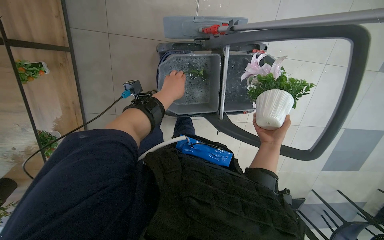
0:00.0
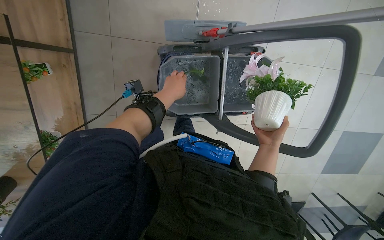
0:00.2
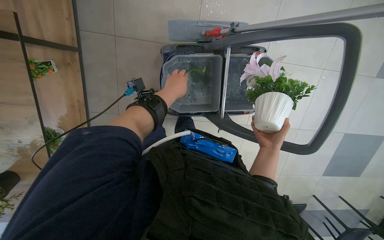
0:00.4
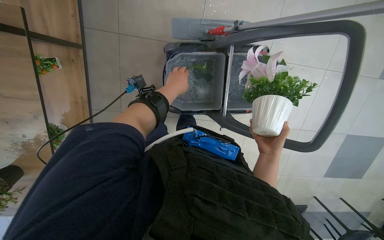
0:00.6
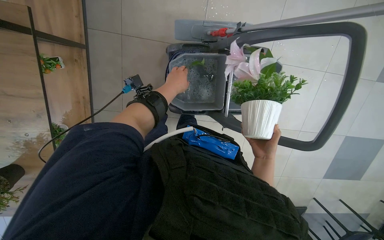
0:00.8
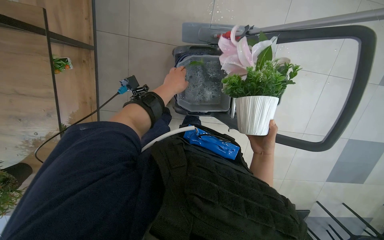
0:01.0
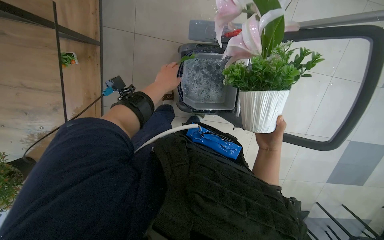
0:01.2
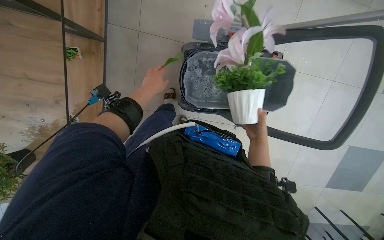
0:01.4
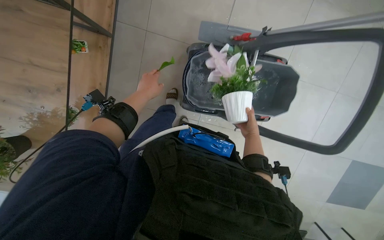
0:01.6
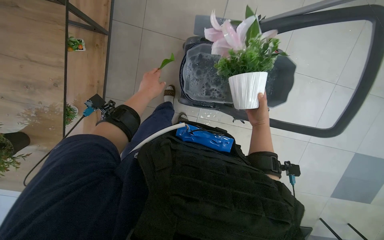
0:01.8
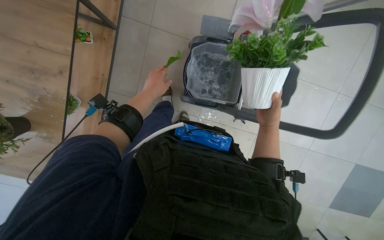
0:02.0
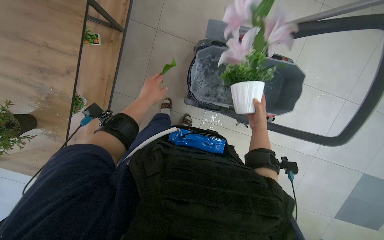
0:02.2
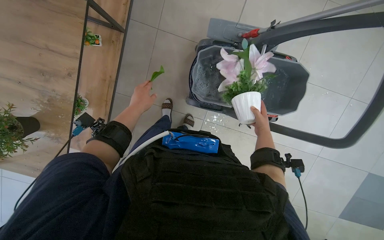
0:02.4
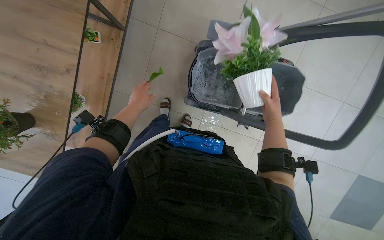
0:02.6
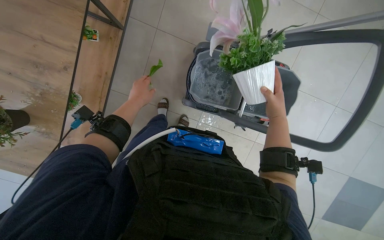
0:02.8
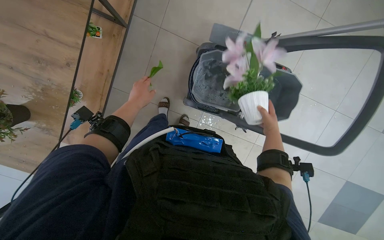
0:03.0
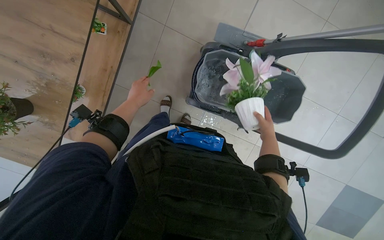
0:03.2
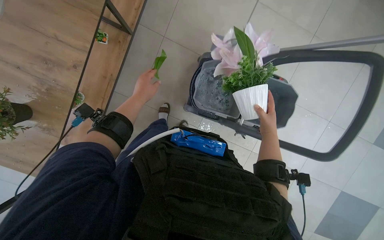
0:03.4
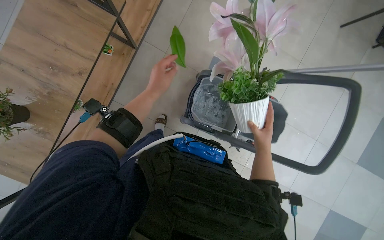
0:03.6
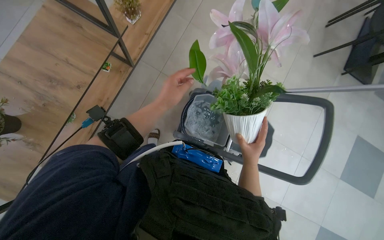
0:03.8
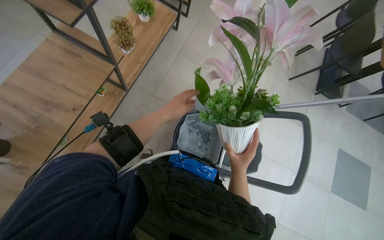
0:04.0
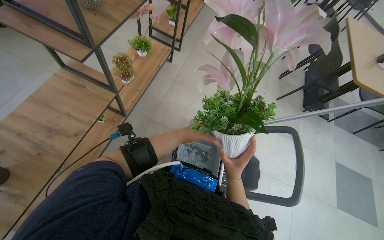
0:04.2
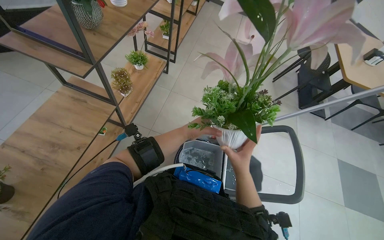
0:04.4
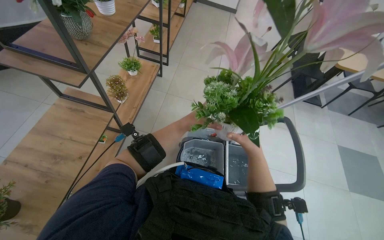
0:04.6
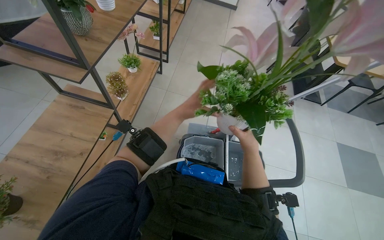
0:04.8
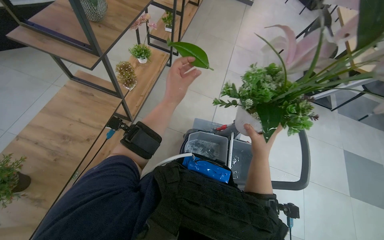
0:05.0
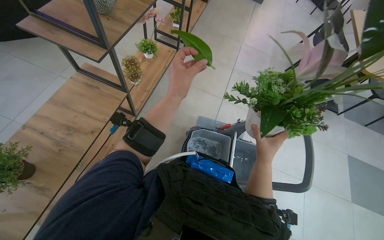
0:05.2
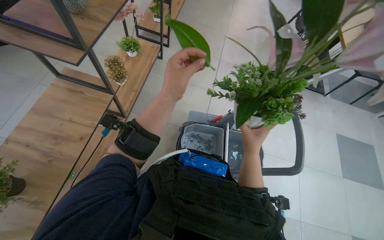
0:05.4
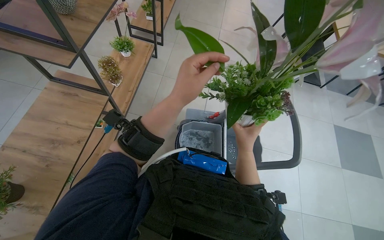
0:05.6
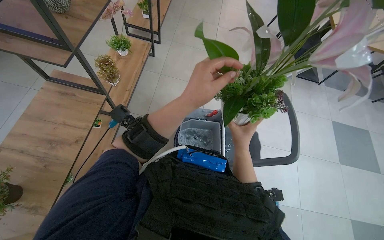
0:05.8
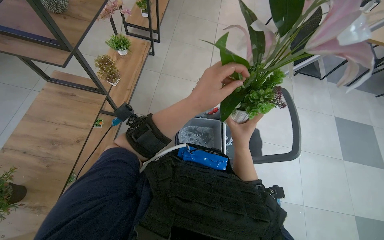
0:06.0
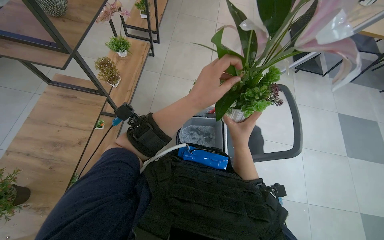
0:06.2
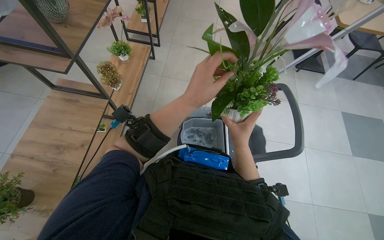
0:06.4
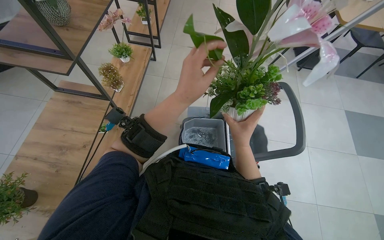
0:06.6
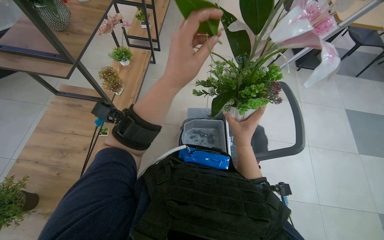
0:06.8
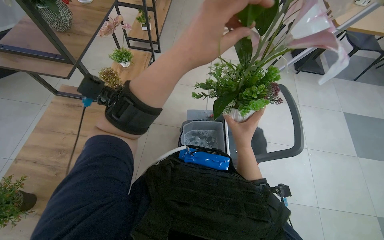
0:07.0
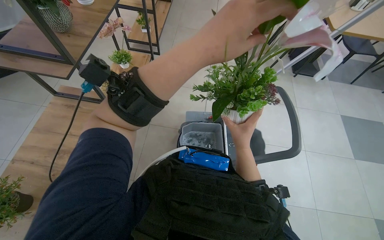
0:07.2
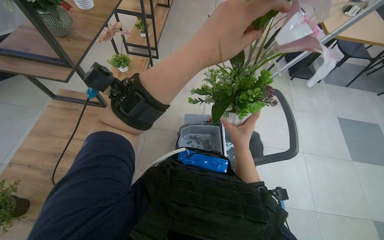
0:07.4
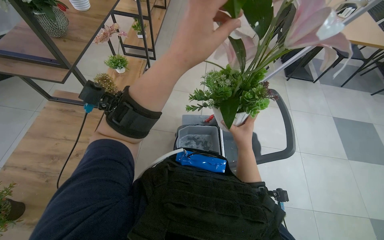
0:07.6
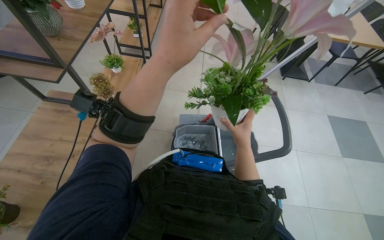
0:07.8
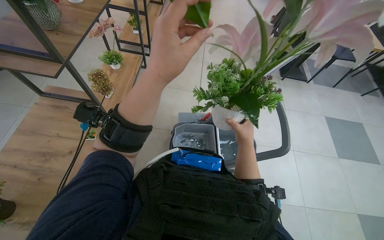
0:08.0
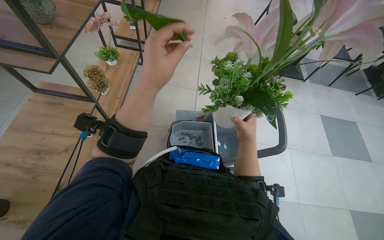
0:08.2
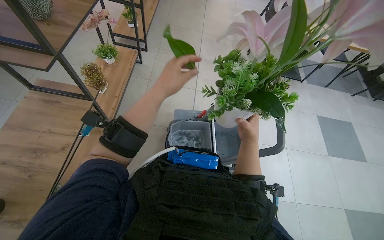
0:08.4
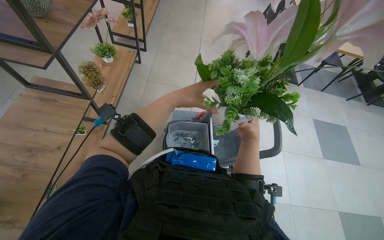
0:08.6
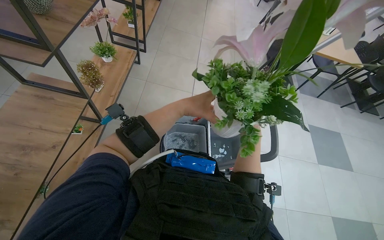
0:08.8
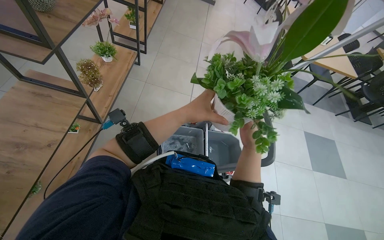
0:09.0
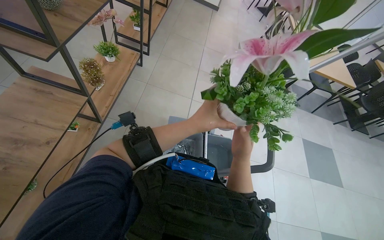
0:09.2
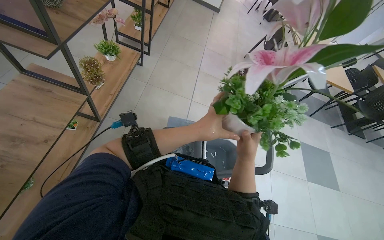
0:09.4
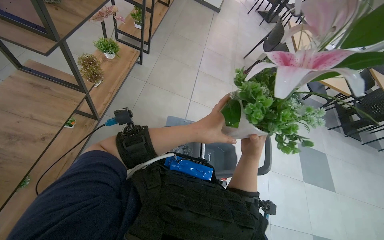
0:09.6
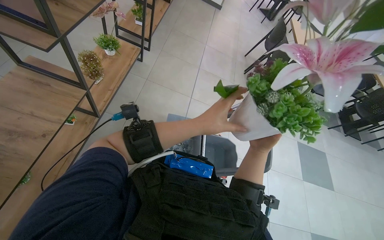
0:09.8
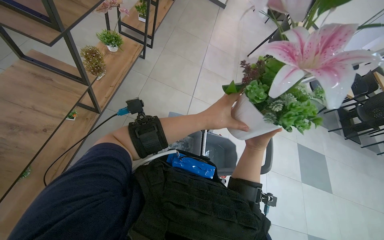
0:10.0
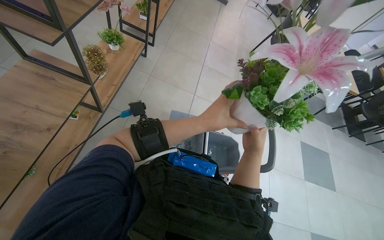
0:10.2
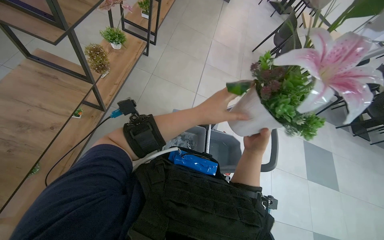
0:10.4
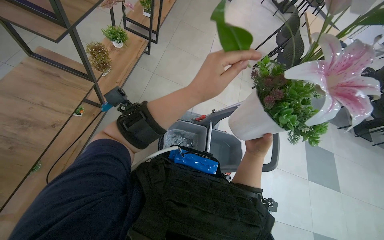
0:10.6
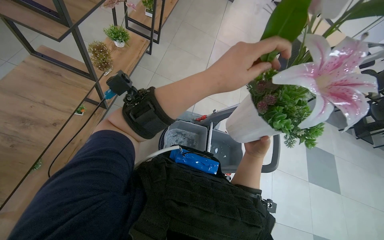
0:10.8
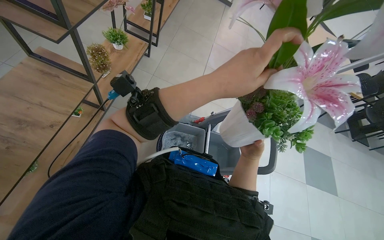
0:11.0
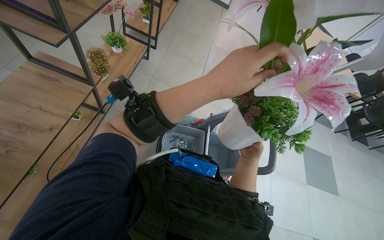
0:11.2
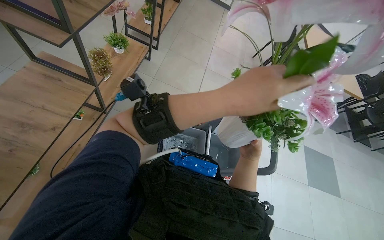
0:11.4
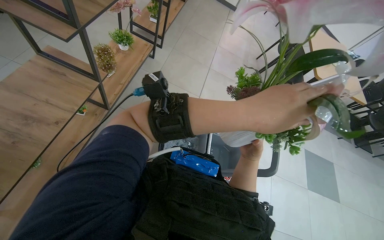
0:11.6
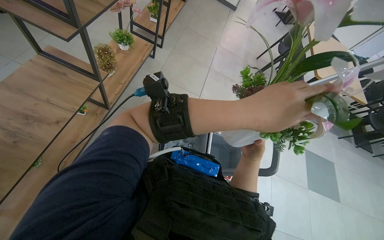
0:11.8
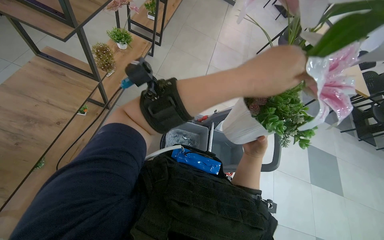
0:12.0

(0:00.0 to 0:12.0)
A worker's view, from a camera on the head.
Job: wiping surfaces.
The whole recording: Washing potted plants. The worker picks up decorative plants and flowers from a shelf, washes them in a cleaning cart, and places them back on the shelf.
0:00.0 - 0:01.6: The left hand is displaced to the left by some 20 cm.
0:01.6 - 0:03.0: The right hand swings nearer and farther, roughly 20 cm each way, with 3 reversals.
0:03.0 - 0:04.4: The camera pitches upward, by roughly 35 degrees.
0:04.4 - 0:06.0: The left hand is displaced nearer to the camera by some 15 cm.
0:06.0 - 0:07.6: The left hand shifts some 15 cm nearer to the camera.
0:07.6 - 0:09.0: The left hand shifts some 15 cm farther from the camera.
0:09.0 - 0:10.4: The hands make small movements and keep their place.
0:10.4 - 0:12.0: The left hand is displaced nearer to the camera by roughly 15 cm.

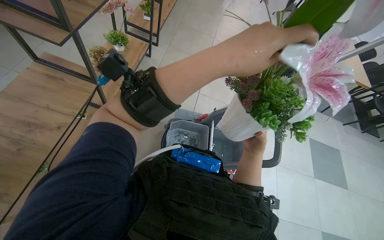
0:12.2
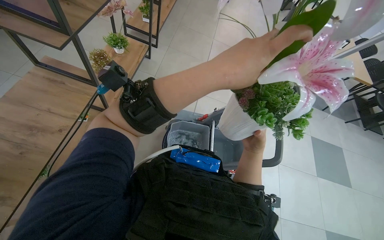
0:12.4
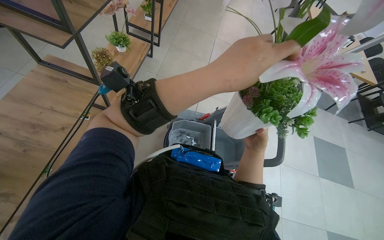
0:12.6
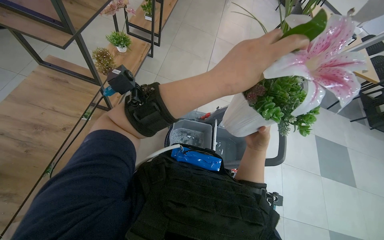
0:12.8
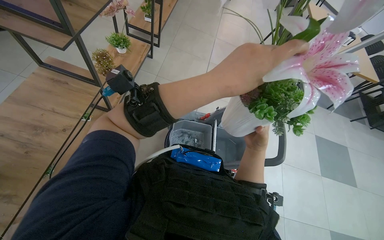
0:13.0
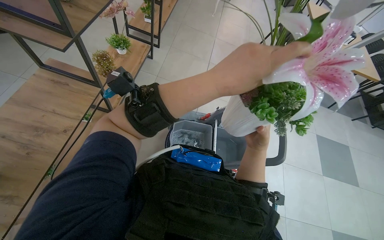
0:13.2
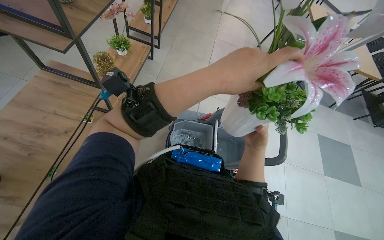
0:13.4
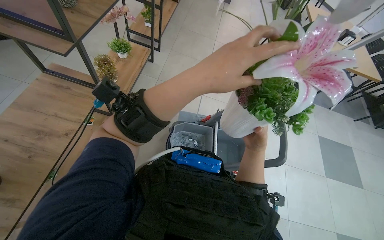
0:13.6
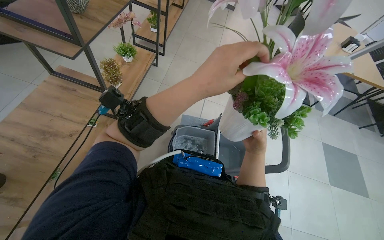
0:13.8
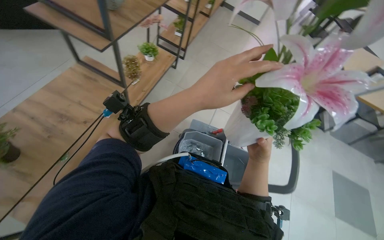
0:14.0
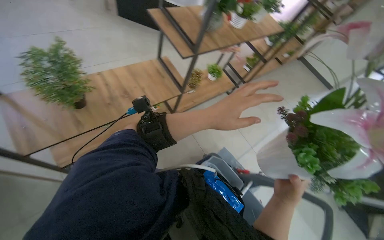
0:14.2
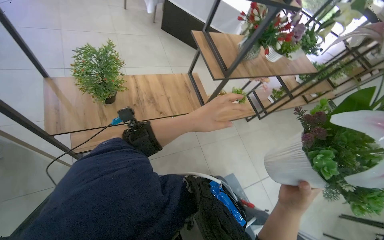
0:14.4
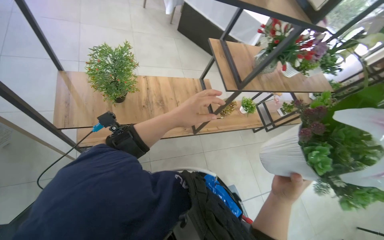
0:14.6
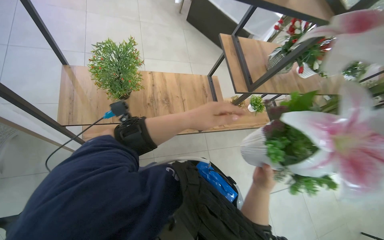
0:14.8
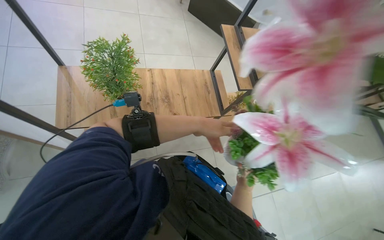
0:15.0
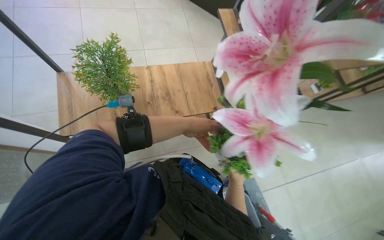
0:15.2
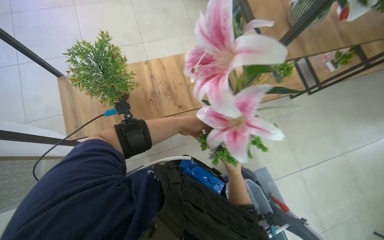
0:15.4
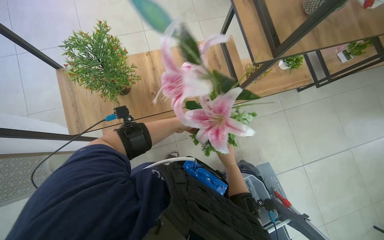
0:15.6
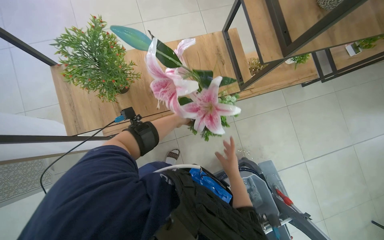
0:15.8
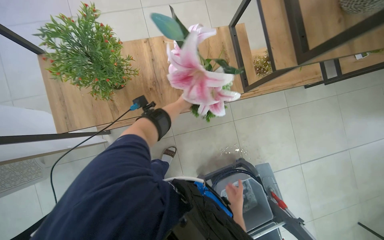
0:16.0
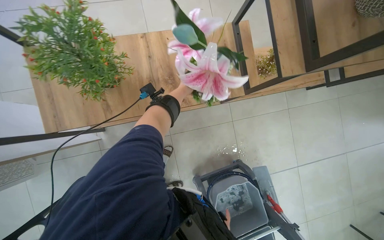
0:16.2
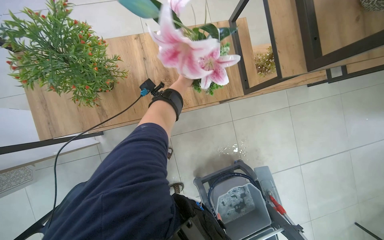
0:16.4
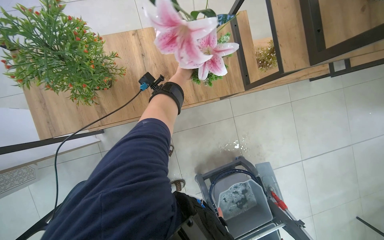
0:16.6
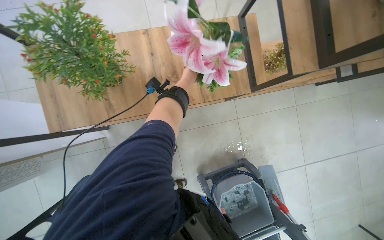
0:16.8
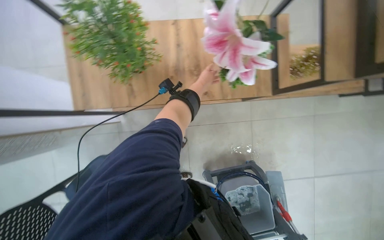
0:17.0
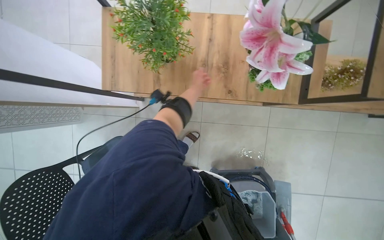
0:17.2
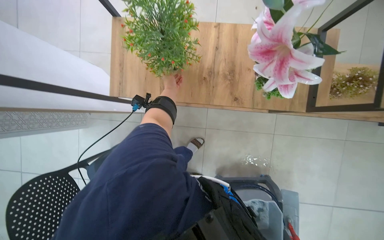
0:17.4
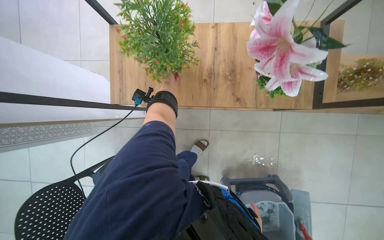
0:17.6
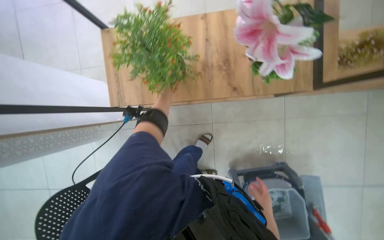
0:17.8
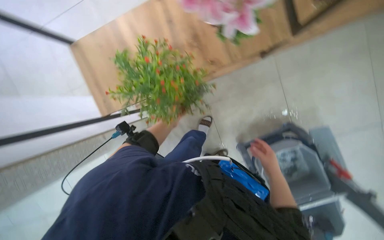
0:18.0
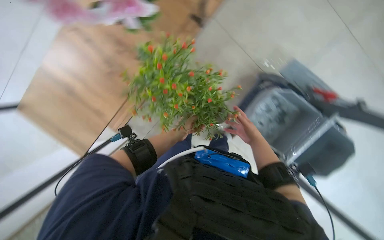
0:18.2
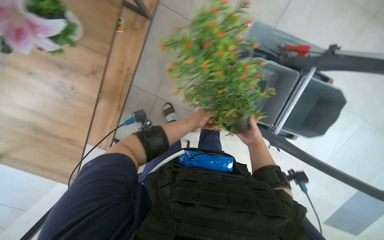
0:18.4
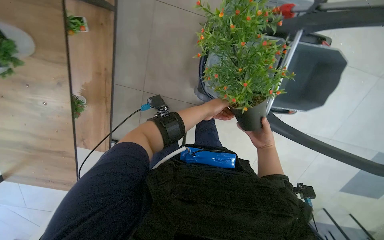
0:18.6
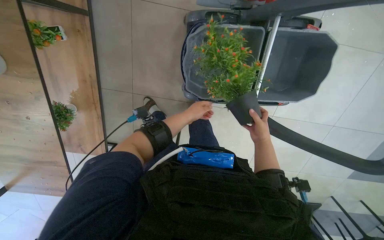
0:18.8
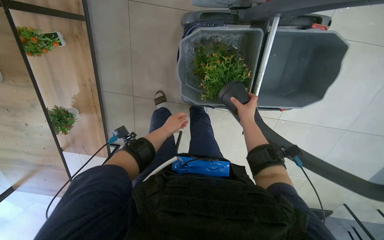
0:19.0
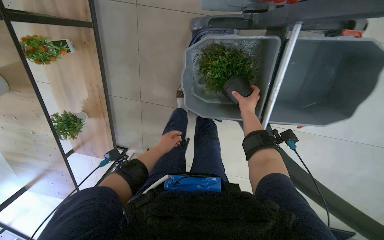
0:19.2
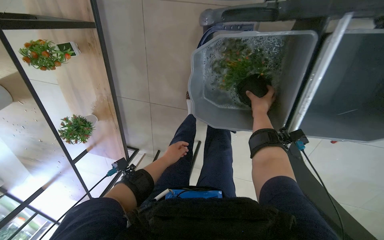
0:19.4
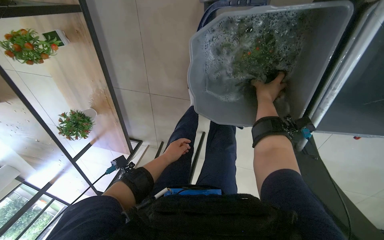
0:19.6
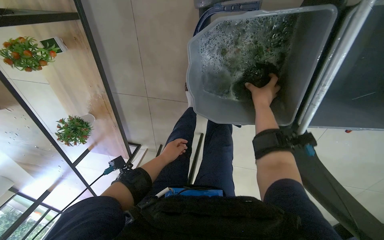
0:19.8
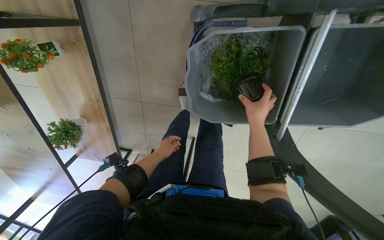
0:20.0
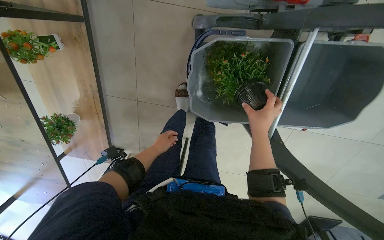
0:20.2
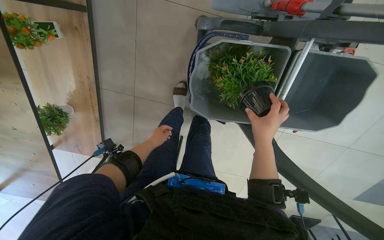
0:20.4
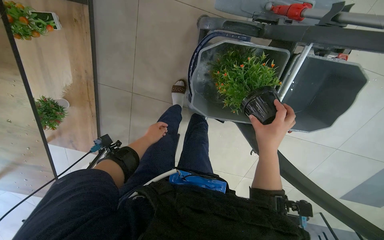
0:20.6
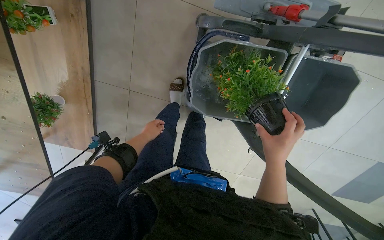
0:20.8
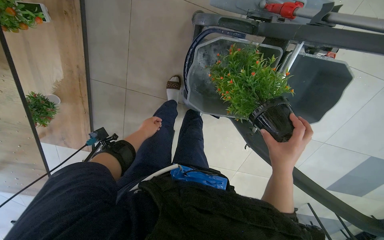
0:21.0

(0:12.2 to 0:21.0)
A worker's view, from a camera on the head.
Job: wiping surfaces.
The whole recording: Washing potted plants. The worker picks up decorative plants and flowers from a shelf, washes them in a cleaning cart, and places them back on the shelf.
0:12.2 - 0:13.6: The hands work in one place, with small movements.
0:13.6 - 0:15.2: The head rotates about 60 degrees to the left.
0:15.2 - 0:16.6: The view tilts approximately 20 degrees downward.
0:16.6 - 0:18.0: The camera sweeps to the left, by approximately 15 degrees.
0:18.0 - 0:19.6: The wearer moves approximately 50 cm. The camera pitches downward, by roughly 15 degrees. The scene turns roughly 30 degrees counterclockwise in the picture.
0:19.6 - 0:21.0: The view pans to the right by some 20 degrees. The right hand goes roughly 40 cm nearer to the camera and down the picture.
